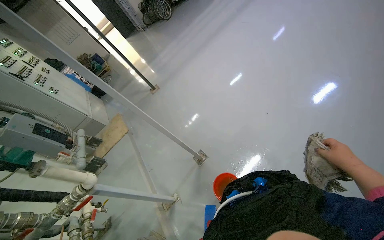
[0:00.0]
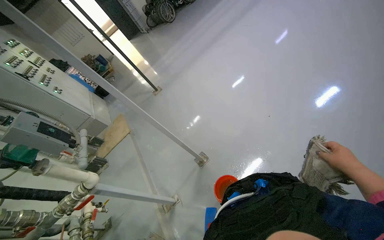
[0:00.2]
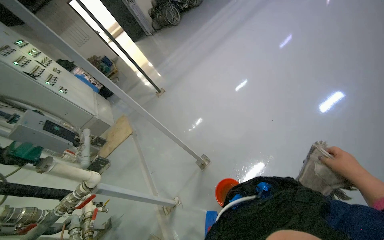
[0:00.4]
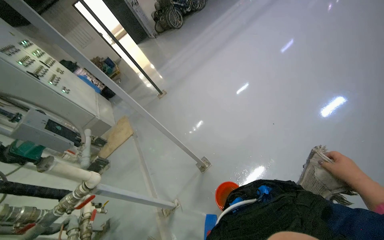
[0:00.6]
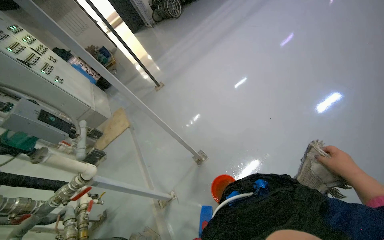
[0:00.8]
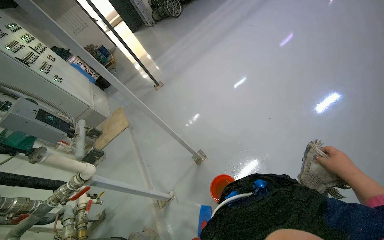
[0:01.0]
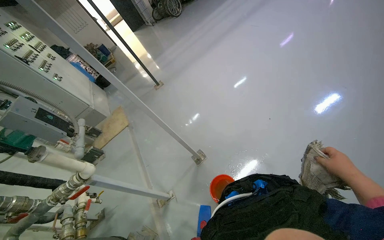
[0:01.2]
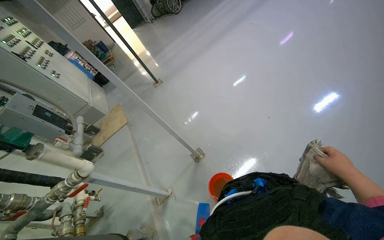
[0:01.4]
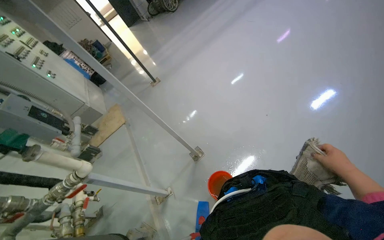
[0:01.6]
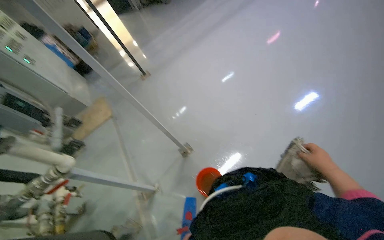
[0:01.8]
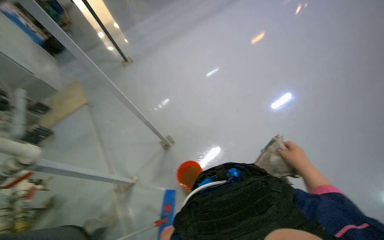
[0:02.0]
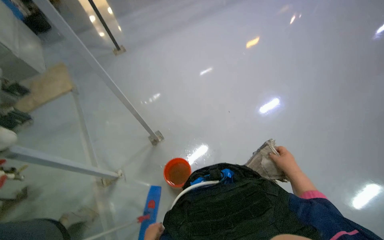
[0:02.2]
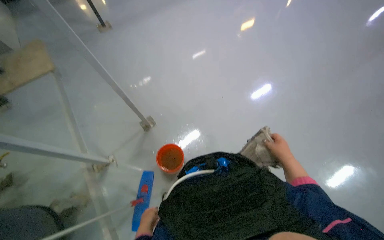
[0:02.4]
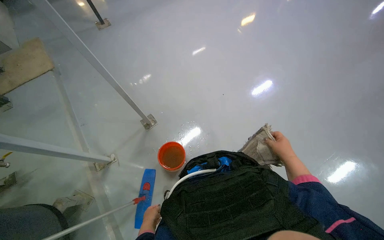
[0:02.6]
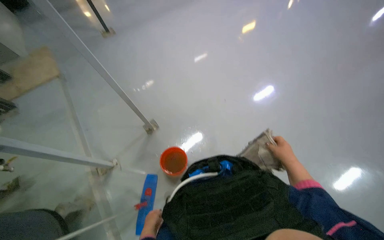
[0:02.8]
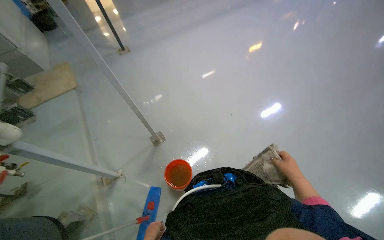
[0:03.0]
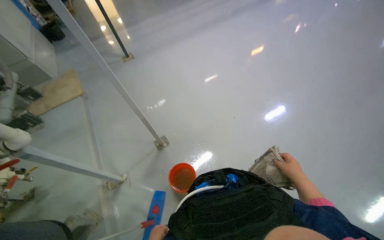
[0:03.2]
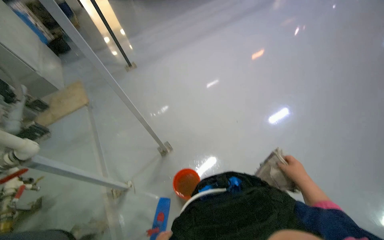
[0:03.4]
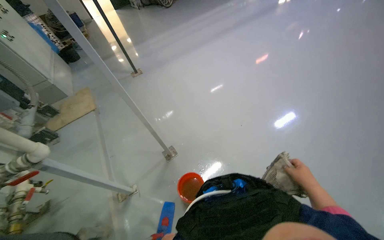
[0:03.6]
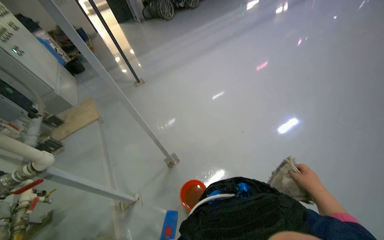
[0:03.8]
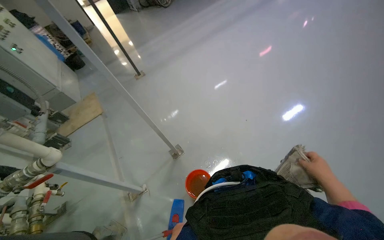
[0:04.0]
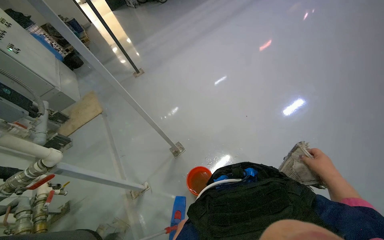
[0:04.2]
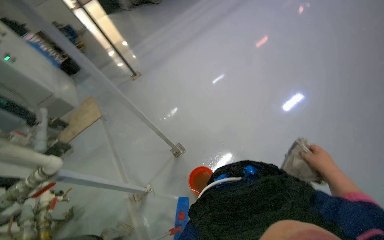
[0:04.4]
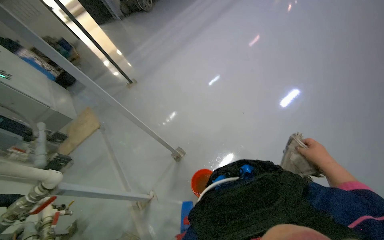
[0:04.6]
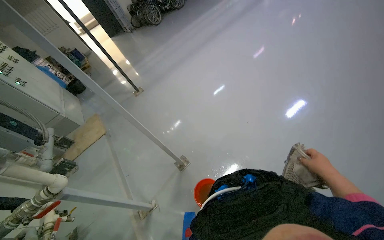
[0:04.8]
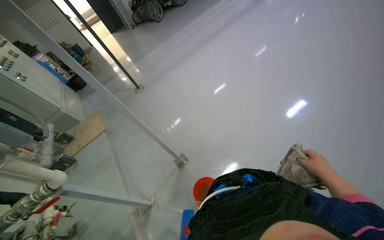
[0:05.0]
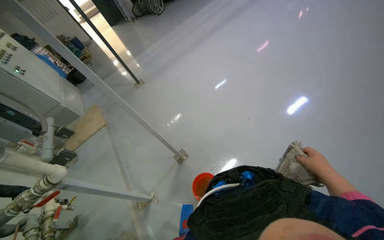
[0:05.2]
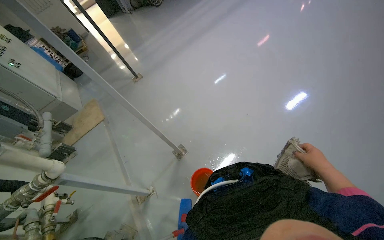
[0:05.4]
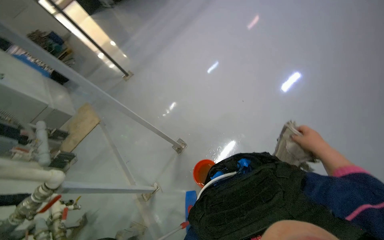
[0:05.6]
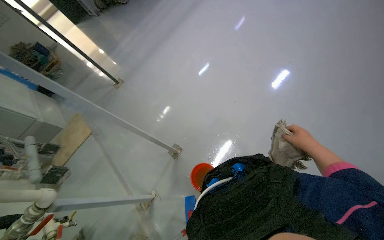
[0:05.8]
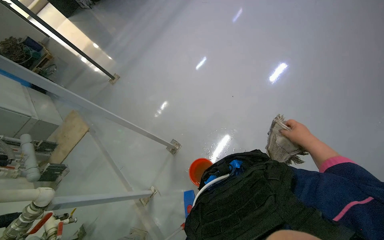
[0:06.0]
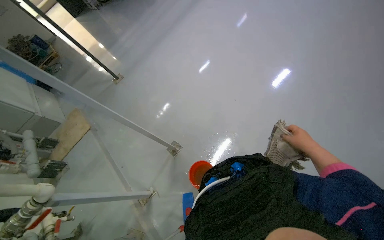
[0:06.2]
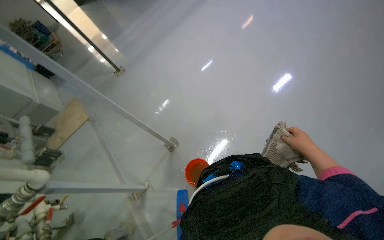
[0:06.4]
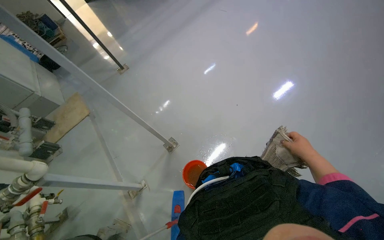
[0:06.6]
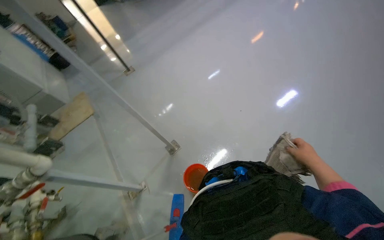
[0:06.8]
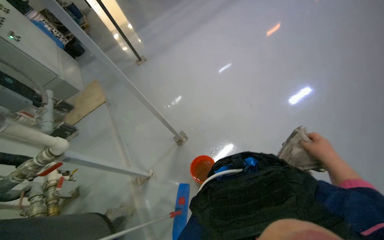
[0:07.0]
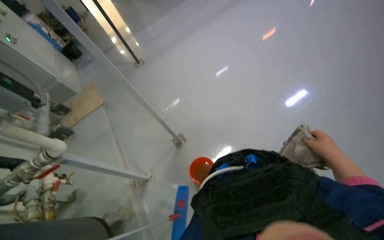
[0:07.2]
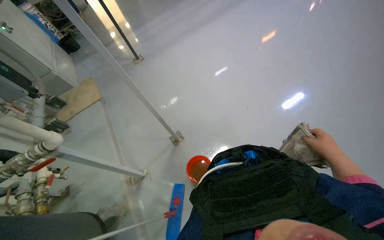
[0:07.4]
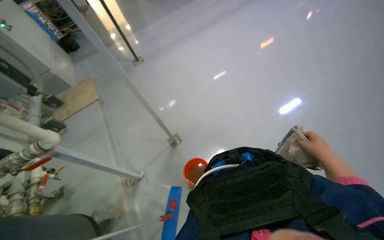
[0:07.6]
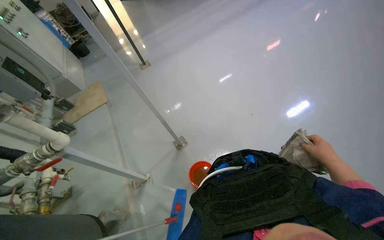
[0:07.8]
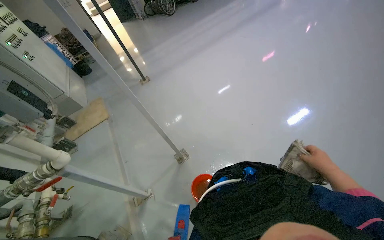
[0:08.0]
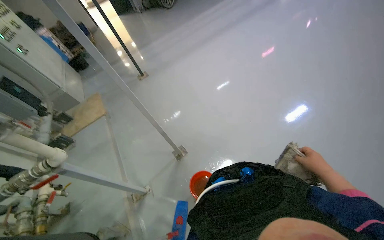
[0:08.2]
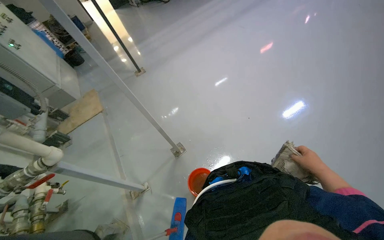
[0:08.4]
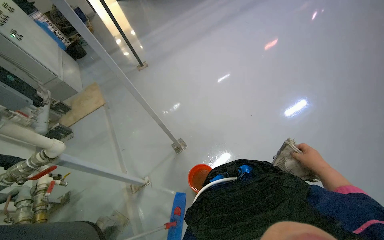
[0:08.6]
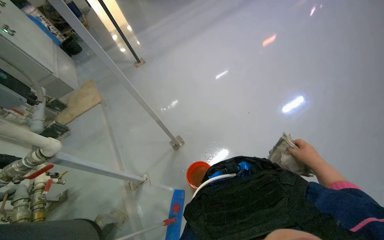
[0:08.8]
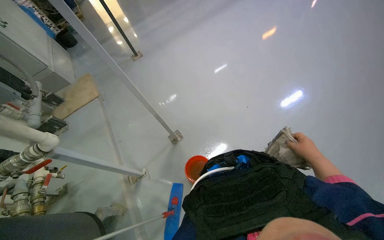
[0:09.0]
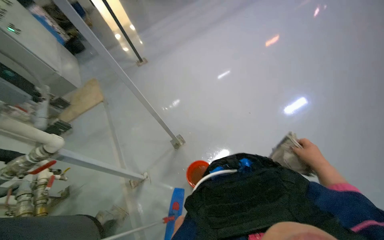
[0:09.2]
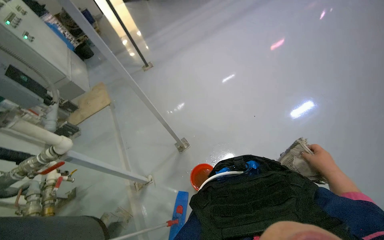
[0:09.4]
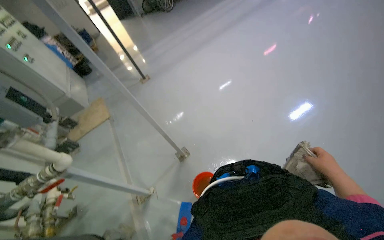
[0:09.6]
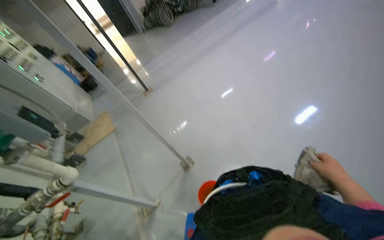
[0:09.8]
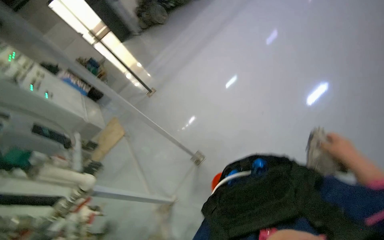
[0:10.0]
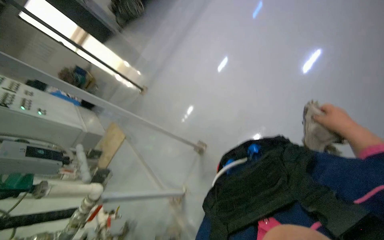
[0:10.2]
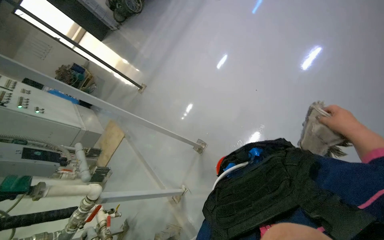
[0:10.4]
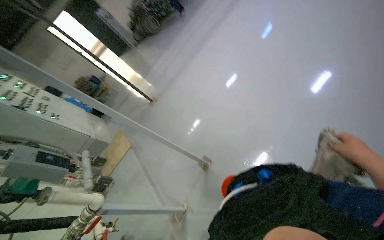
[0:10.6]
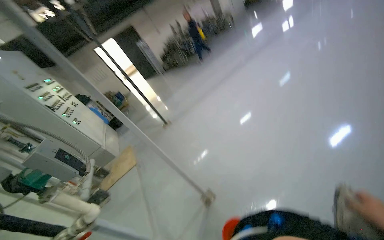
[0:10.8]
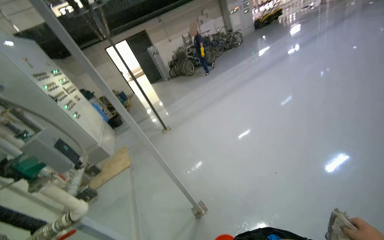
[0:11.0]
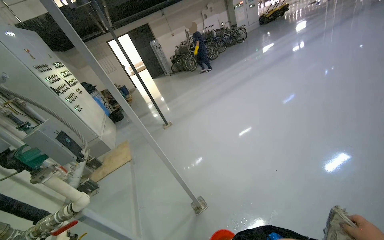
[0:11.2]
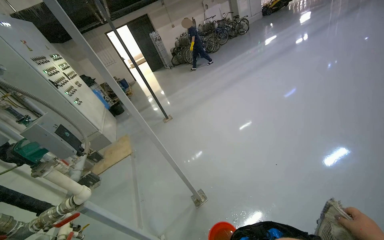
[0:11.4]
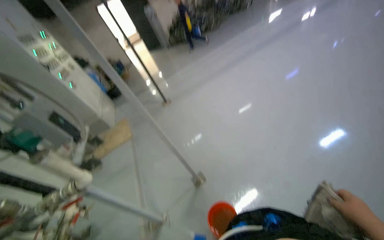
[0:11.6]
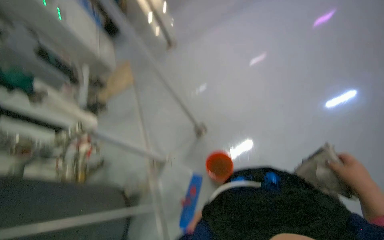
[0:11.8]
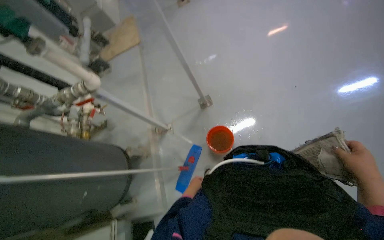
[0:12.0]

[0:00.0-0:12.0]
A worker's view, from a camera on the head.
Job: wiping surfaces.
The whole recording: Wiping pipes and wall. The worker wipes the pipes and wall with a cloth.
0:01.6 to 0:03.0: The view swings approximately 15 degrees to the right.
0:06.0 to 0:07.6: The right hand moves nearer to the camera, roughly 10 cm.
0:07.6 to 0:09.0: The right hand is displaced farther from the camera by some 10 cm.
0:10.4 to 0:12.0: The wearer looks some 20 degrees further downward. The scene turns about 35 degrees clockwise in the picture.

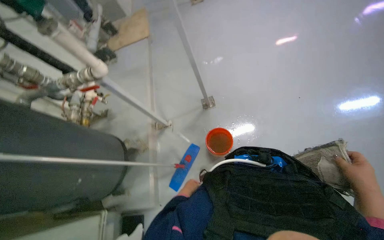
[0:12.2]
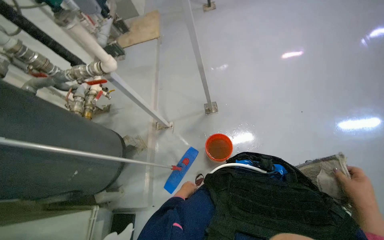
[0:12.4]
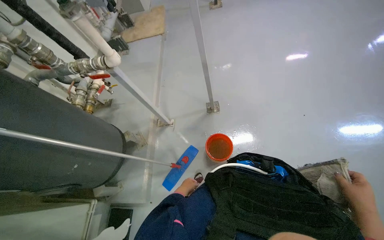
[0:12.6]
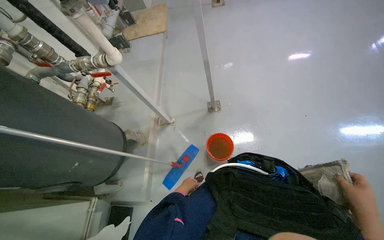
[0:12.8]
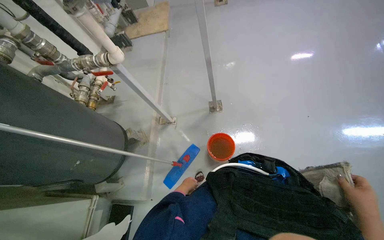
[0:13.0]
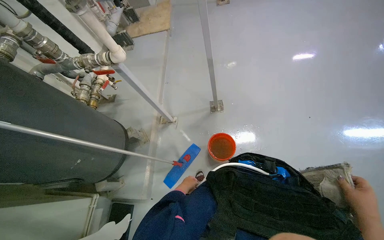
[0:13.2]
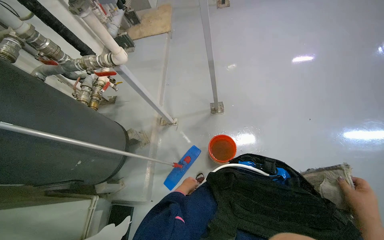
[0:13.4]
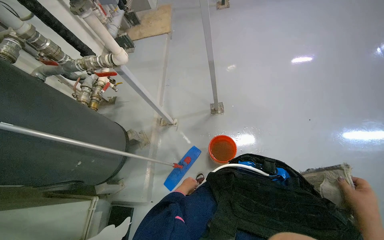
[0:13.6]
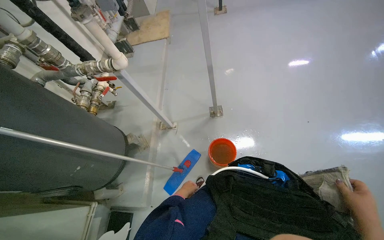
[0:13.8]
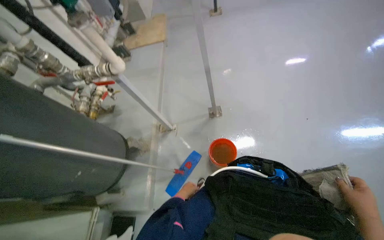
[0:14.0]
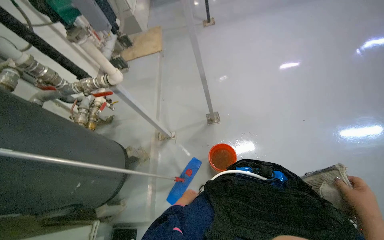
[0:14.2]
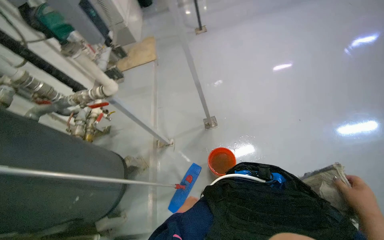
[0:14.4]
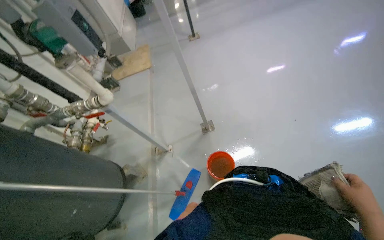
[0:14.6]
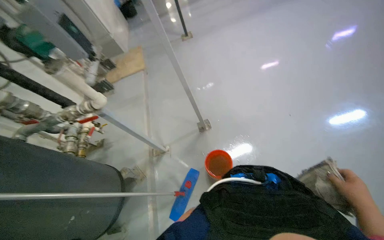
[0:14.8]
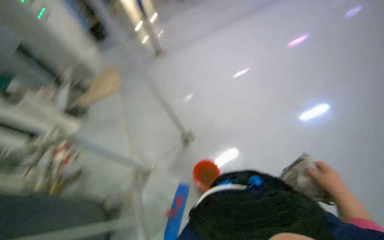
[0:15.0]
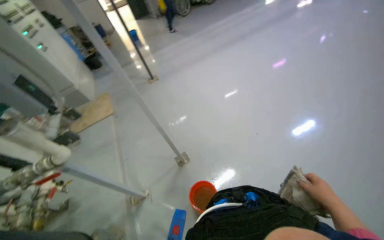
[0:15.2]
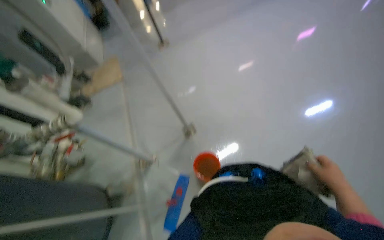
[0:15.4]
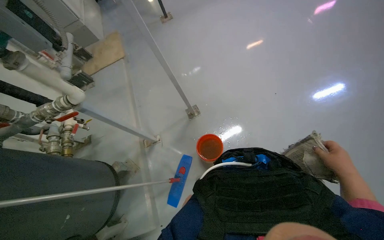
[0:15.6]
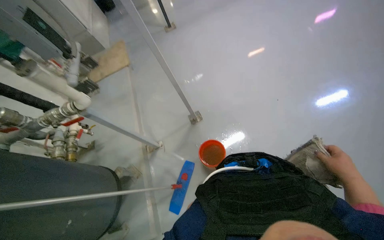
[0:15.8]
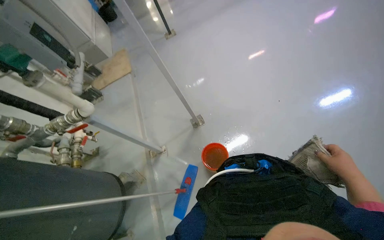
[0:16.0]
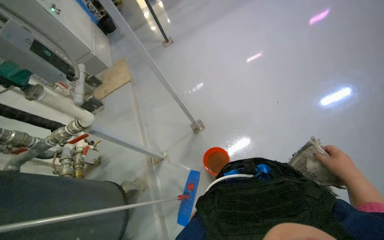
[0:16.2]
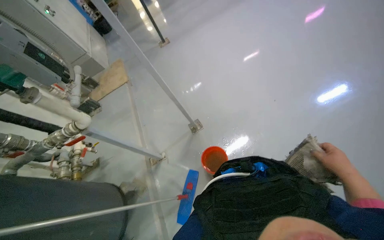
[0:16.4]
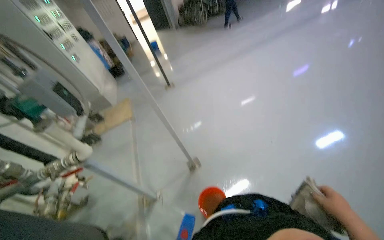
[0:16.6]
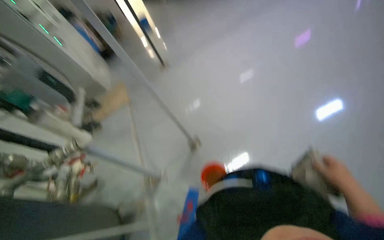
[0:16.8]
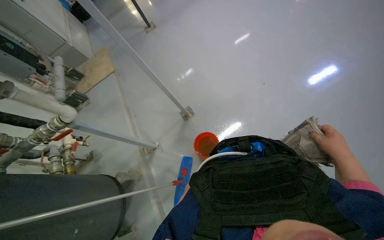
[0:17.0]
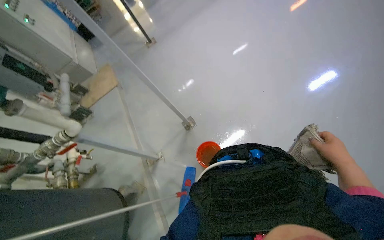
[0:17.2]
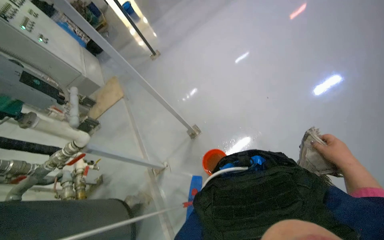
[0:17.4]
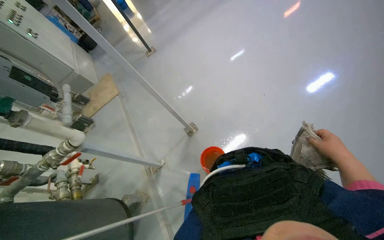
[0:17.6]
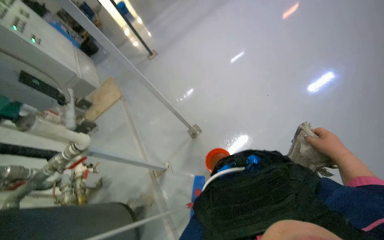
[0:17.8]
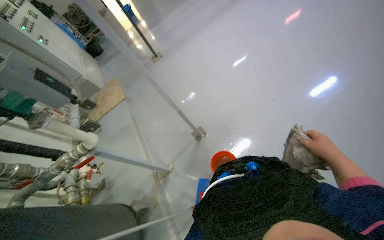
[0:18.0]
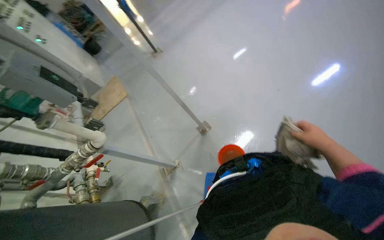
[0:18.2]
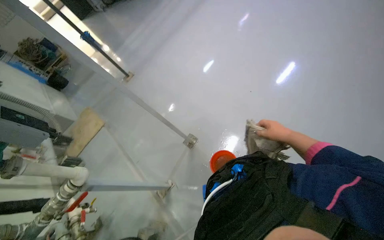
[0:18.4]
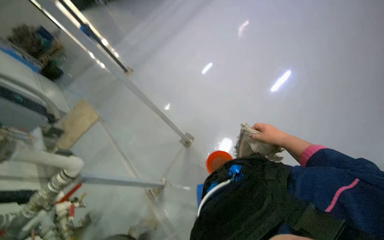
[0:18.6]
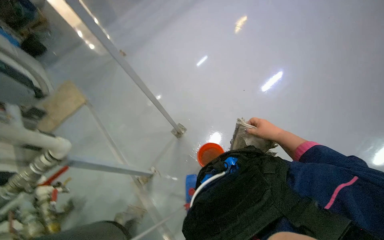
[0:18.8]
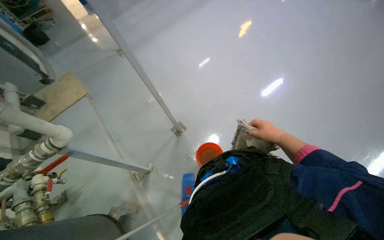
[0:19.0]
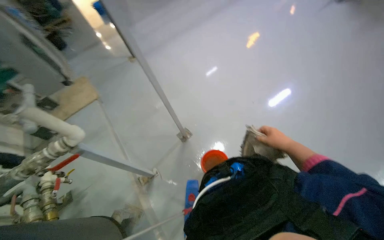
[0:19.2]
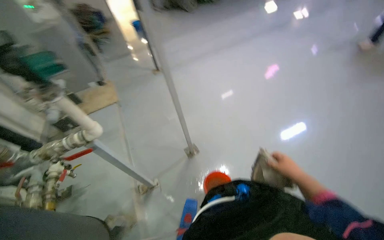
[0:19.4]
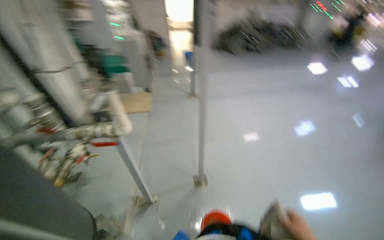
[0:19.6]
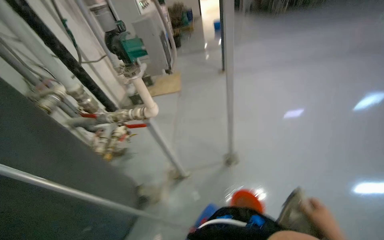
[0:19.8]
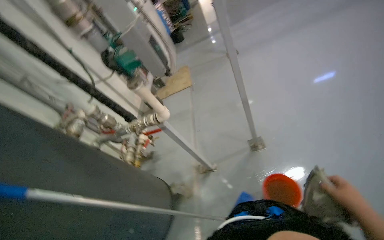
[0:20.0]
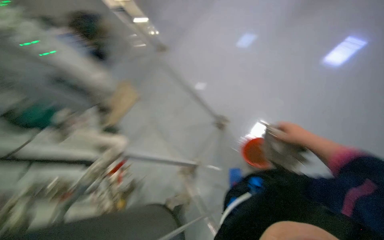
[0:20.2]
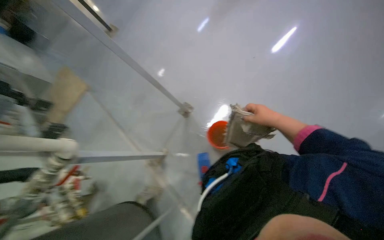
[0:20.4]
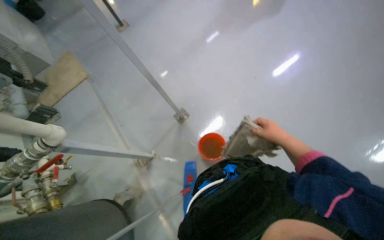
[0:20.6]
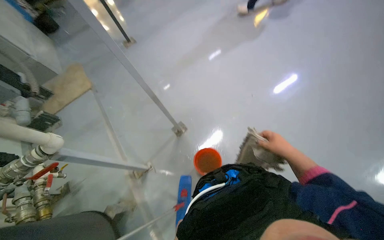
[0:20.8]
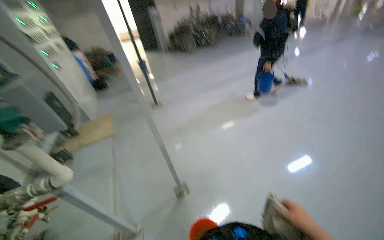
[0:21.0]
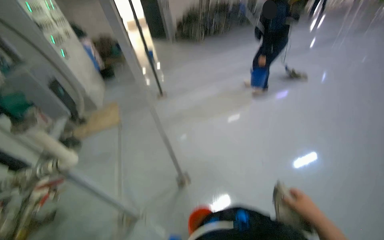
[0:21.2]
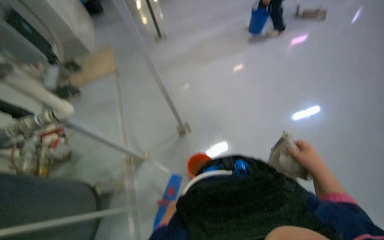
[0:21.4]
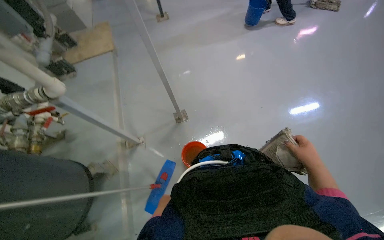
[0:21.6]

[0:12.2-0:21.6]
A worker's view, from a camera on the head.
Job: wiping surfaces.
The whole recording: Wiping pipes and wall. The worker wipes the pipes and wall with a cloth.
0:18.4 to 0:20.0: The head rotates some 40 degrees to the left.
0:20.0 to 0:21.6: The camera is aimed about 25 degrees further to the right.
